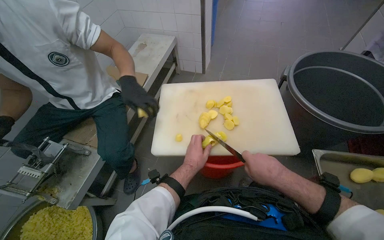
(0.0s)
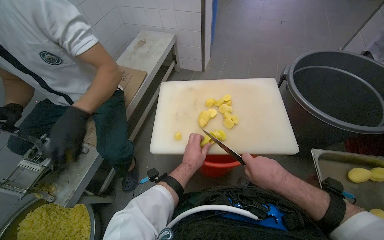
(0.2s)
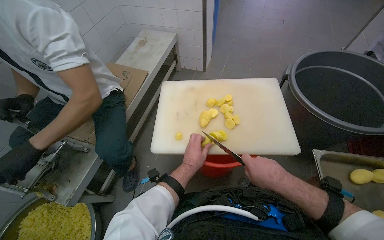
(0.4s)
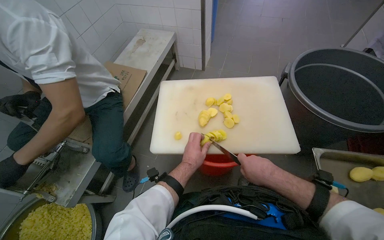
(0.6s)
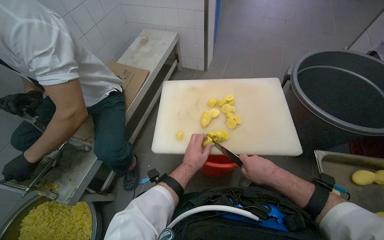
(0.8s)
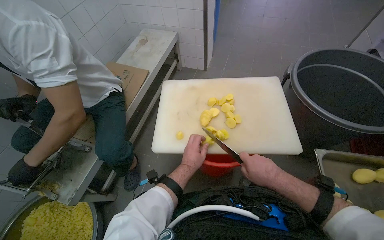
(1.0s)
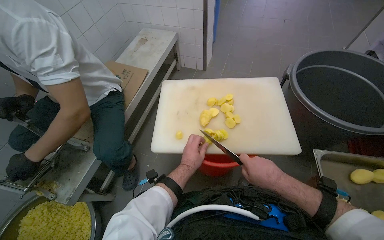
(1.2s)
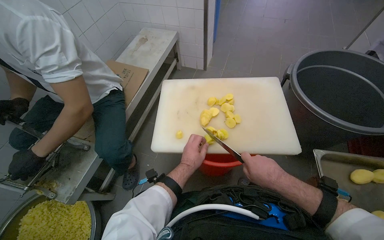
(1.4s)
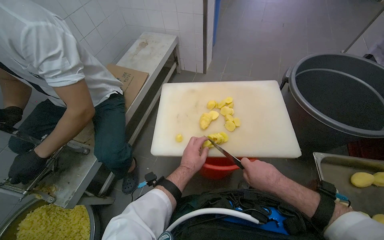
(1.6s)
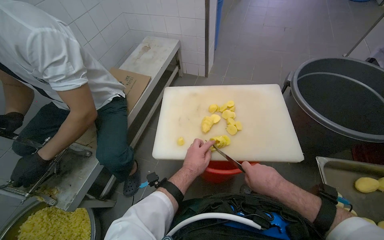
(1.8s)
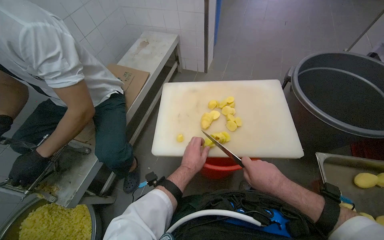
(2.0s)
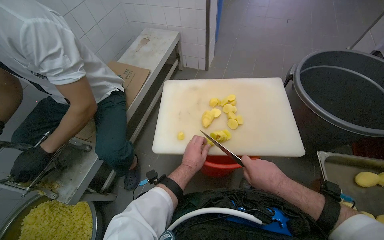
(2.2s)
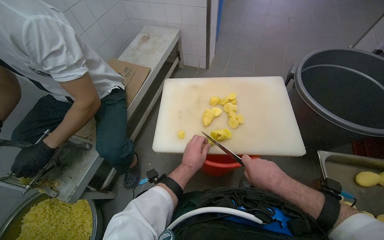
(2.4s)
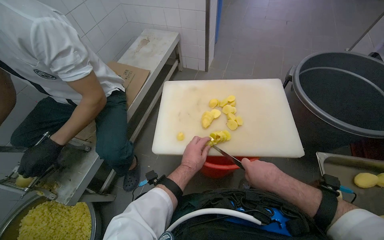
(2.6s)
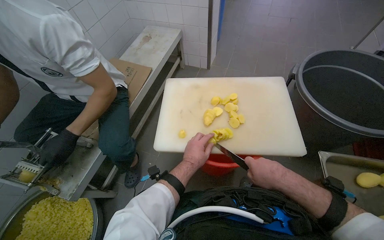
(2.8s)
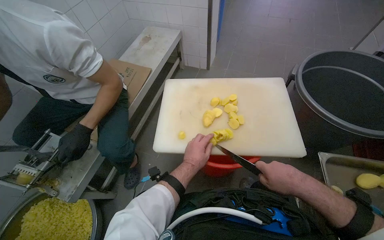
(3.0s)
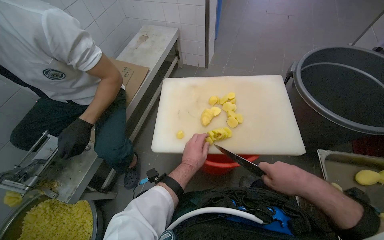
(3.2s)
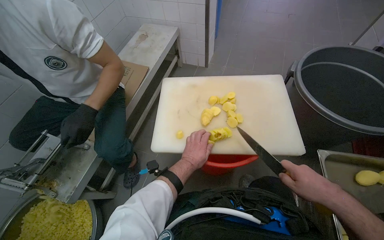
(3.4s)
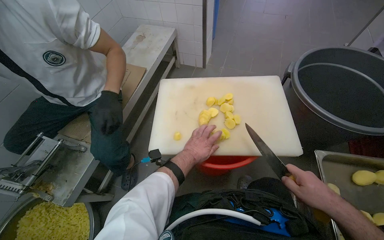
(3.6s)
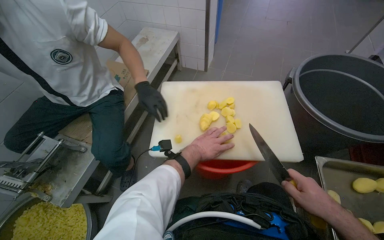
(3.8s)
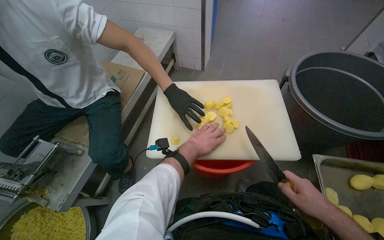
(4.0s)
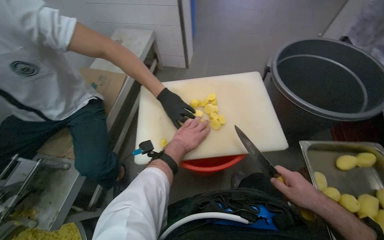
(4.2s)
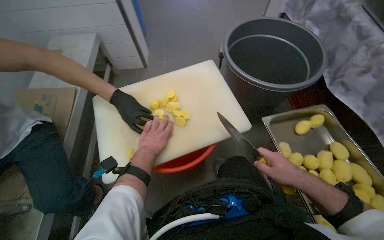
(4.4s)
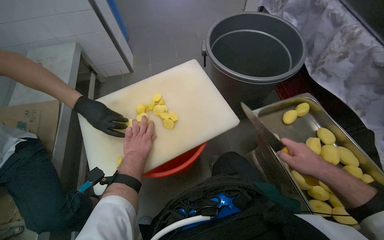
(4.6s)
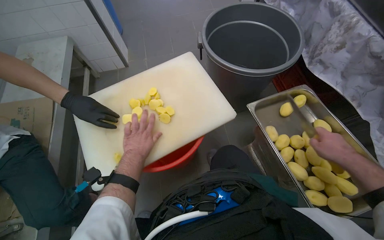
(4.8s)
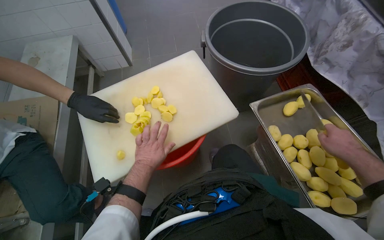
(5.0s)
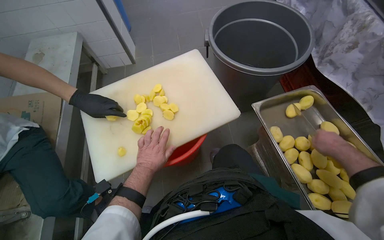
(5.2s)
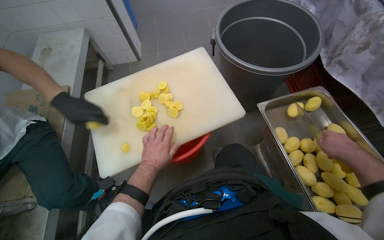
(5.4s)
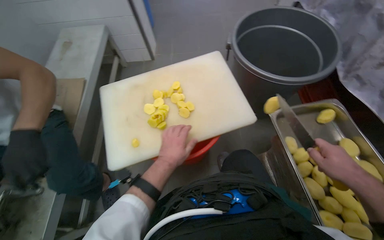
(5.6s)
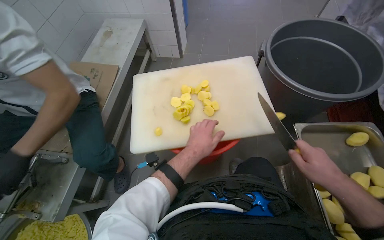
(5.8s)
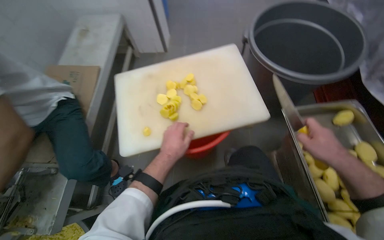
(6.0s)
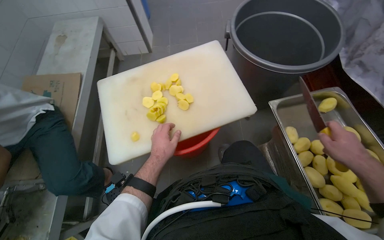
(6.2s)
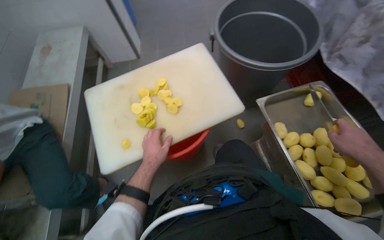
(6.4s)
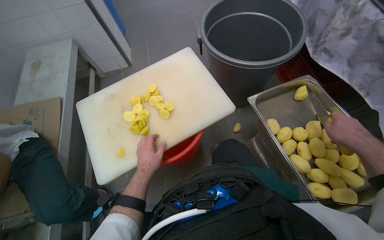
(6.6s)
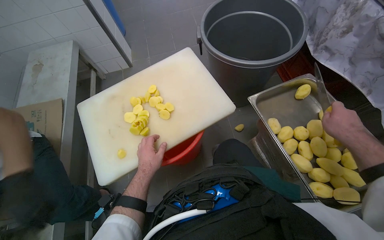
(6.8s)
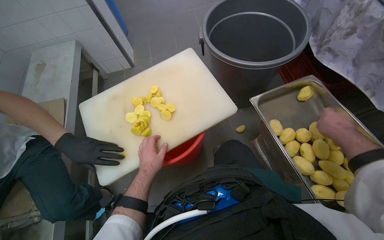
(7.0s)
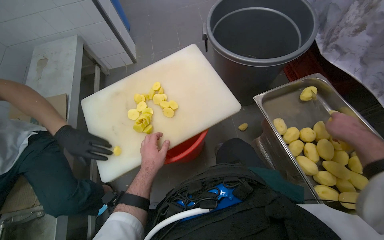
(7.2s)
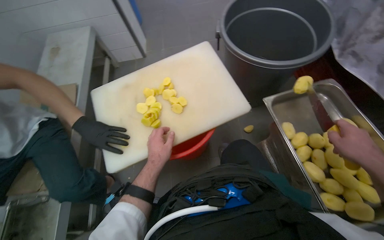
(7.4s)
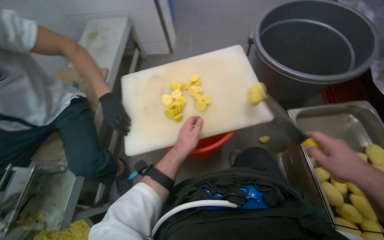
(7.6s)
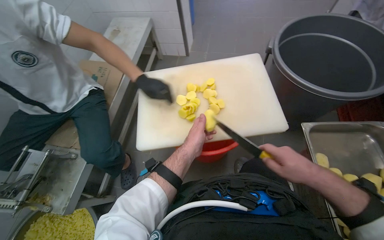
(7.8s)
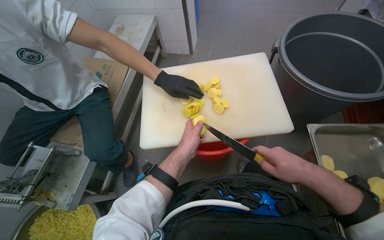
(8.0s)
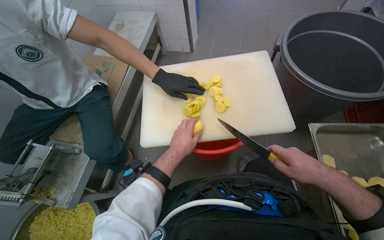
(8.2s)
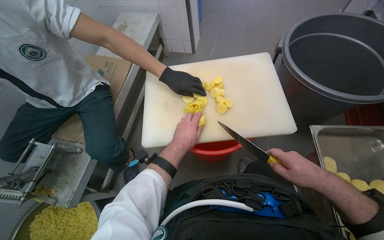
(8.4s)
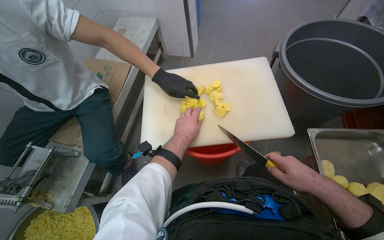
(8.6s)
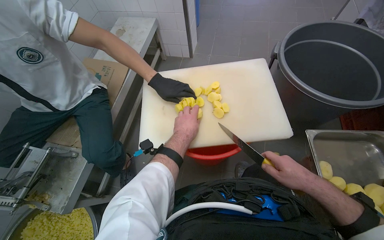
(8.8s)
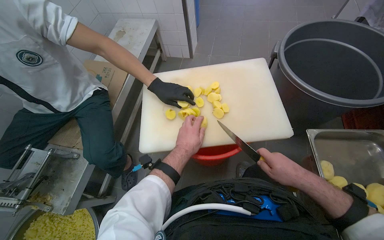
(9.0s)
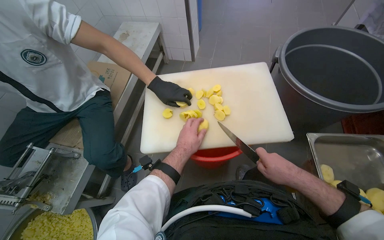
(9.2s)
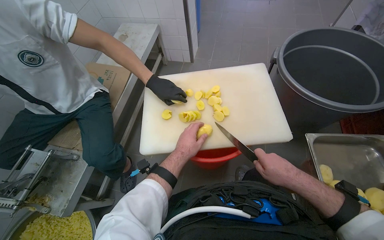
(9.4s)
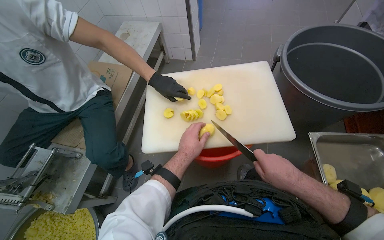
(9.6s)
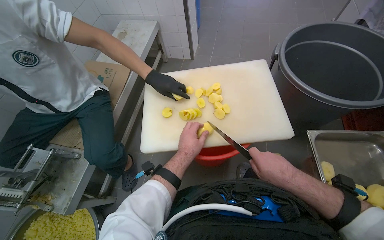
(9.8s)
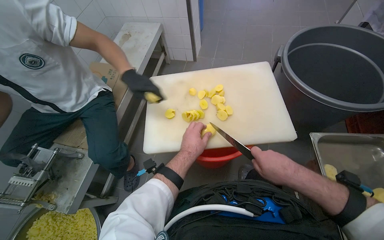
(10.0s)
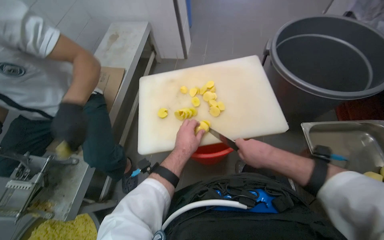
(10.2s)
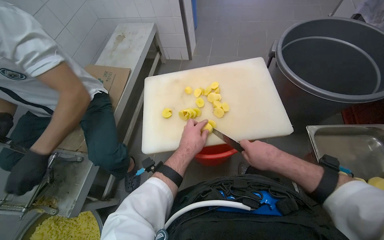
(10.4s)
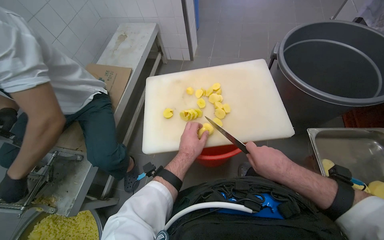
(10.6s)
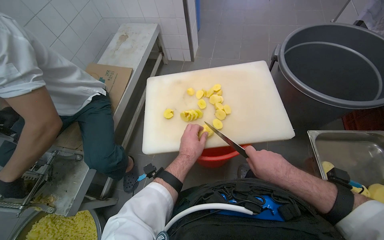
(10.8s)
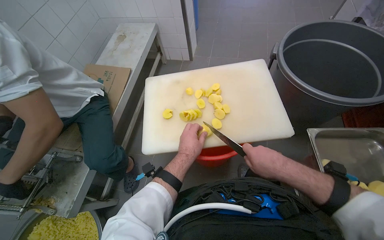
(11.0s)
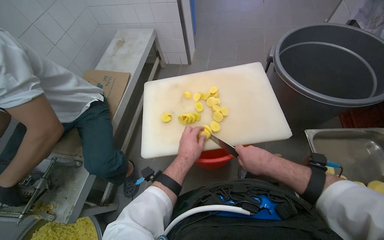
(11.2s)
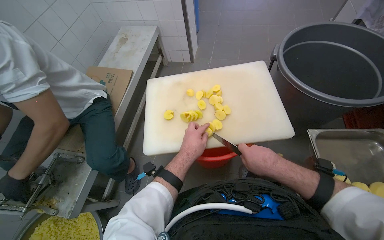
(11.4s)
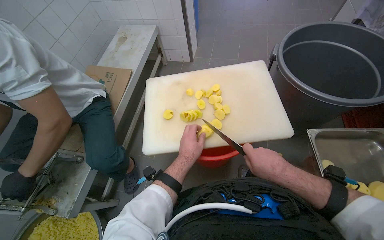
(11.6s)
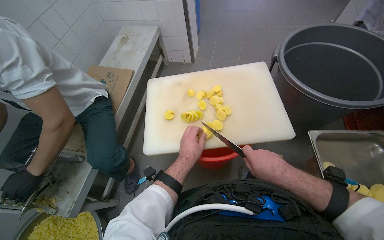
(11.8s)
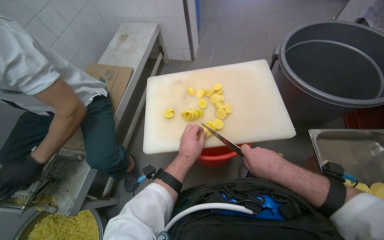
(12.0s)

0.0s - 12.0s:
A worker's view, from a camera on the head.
Job: preparing food.
The whole recording: Slicing potatoes on cutting board. The worker slices peeled potatoes on a white cutting board with a knife.
0.0s - 3.0s: The hands work in one place, with small movements.
3.0s - 4.4s: The head rotates roughly 25 degrees to the right.
7.6s - 9.0s: The right hand moves to the left, some 15 cm.
9.0s - 12.0s: The hands make small movements and keep their place.

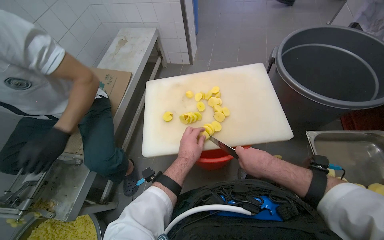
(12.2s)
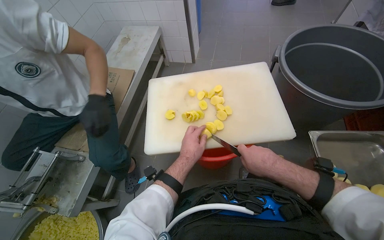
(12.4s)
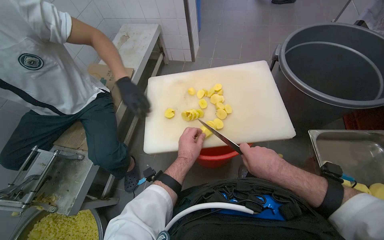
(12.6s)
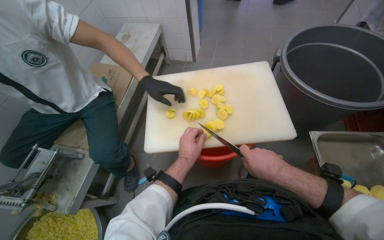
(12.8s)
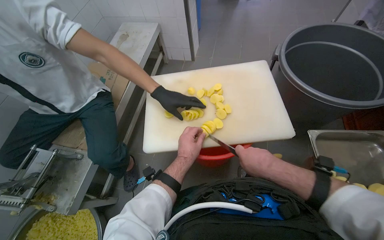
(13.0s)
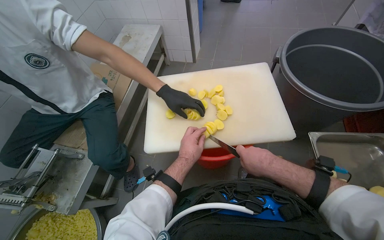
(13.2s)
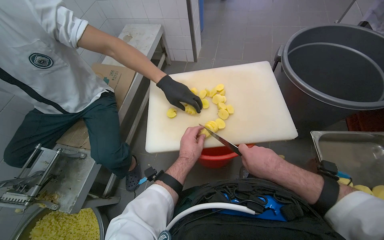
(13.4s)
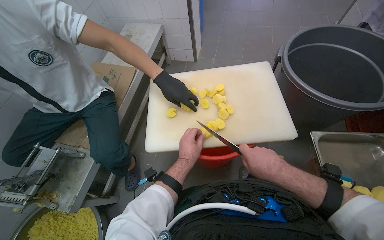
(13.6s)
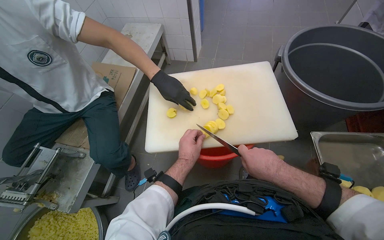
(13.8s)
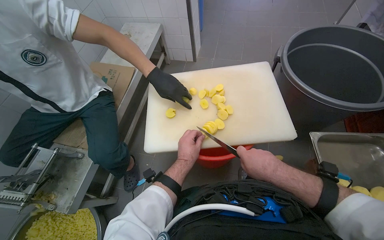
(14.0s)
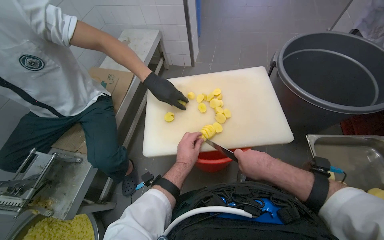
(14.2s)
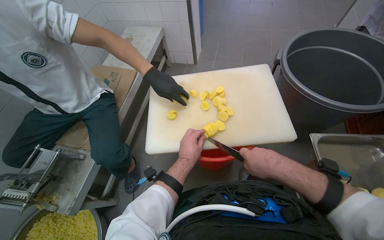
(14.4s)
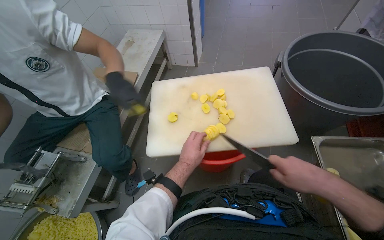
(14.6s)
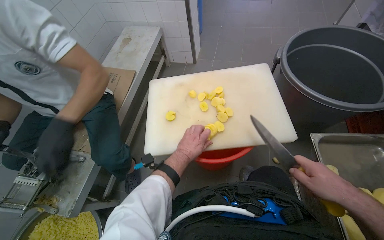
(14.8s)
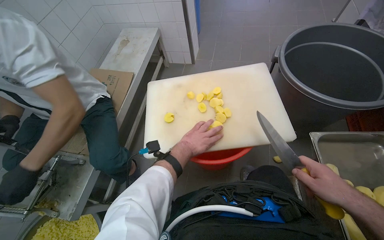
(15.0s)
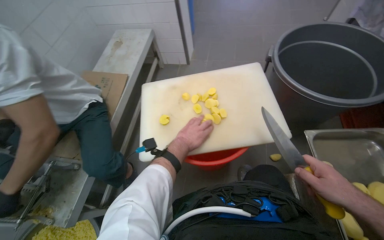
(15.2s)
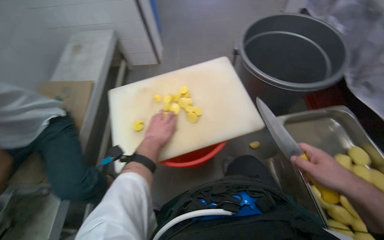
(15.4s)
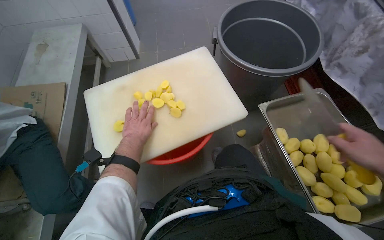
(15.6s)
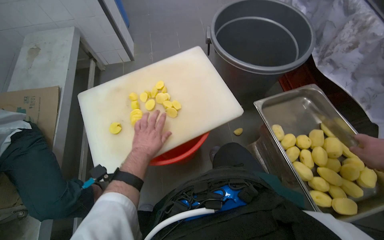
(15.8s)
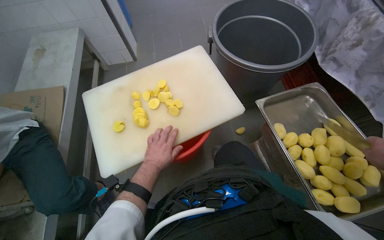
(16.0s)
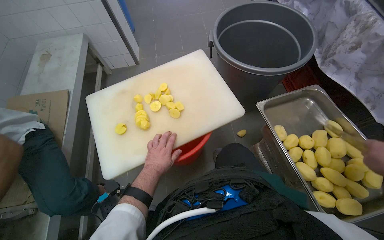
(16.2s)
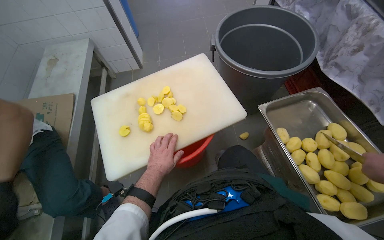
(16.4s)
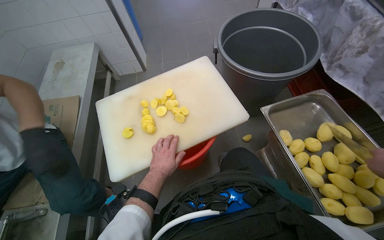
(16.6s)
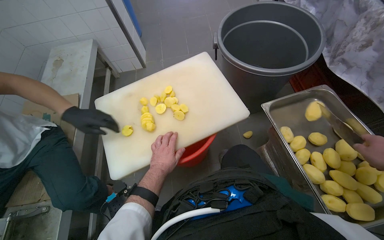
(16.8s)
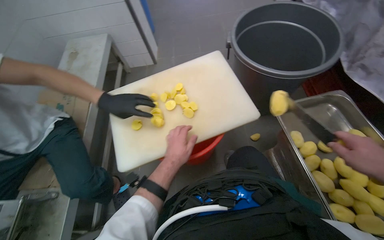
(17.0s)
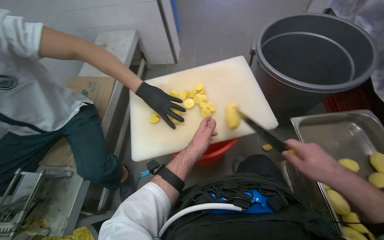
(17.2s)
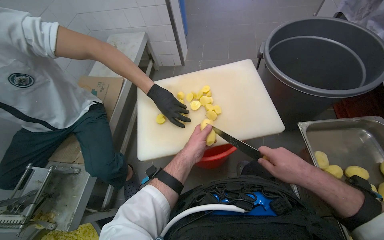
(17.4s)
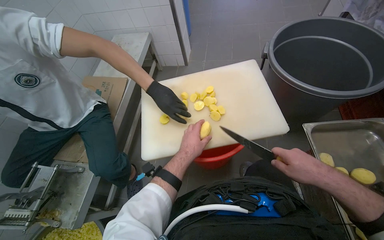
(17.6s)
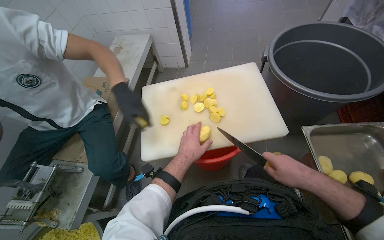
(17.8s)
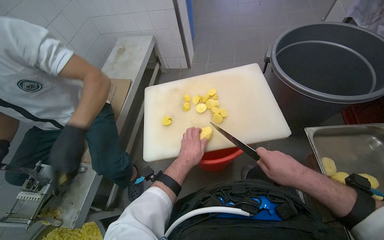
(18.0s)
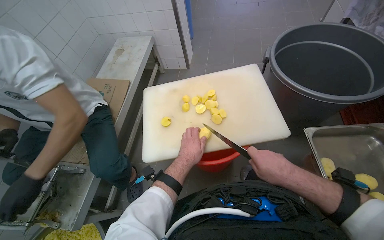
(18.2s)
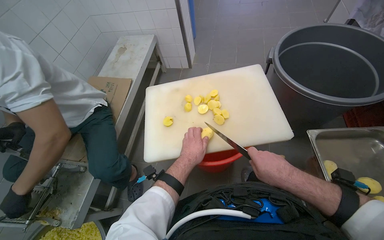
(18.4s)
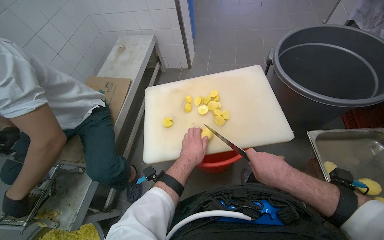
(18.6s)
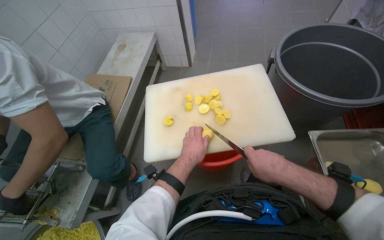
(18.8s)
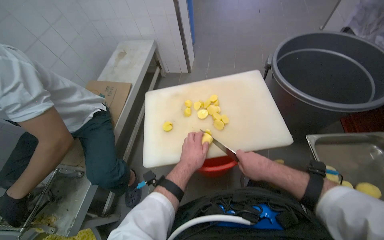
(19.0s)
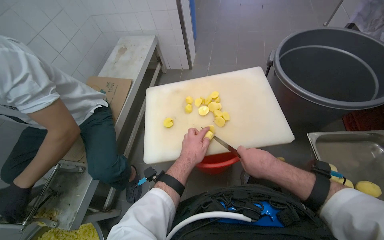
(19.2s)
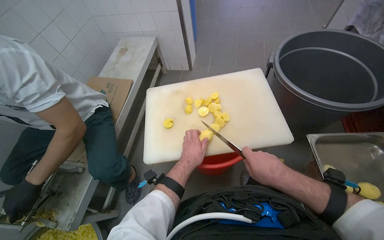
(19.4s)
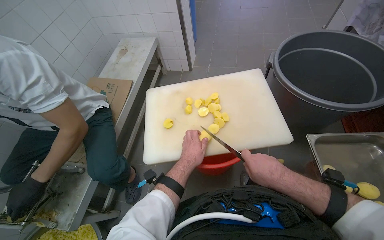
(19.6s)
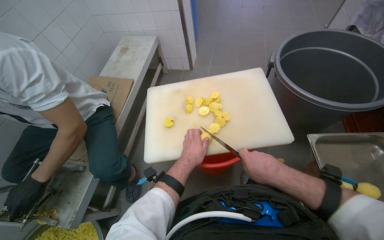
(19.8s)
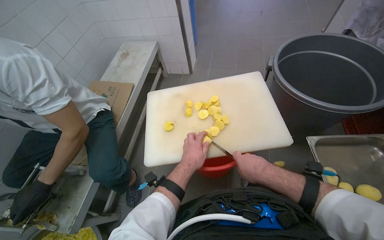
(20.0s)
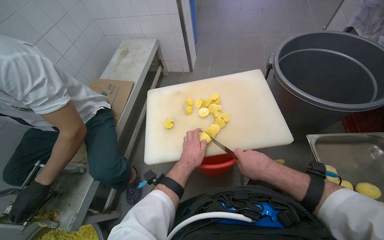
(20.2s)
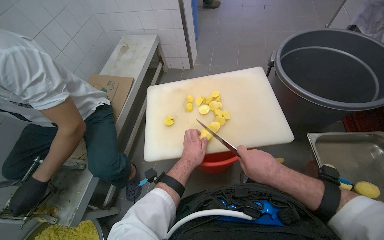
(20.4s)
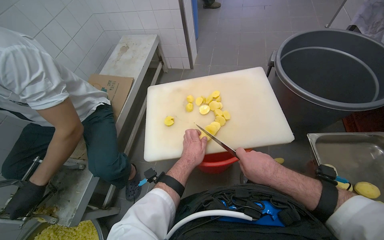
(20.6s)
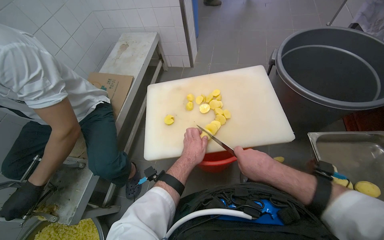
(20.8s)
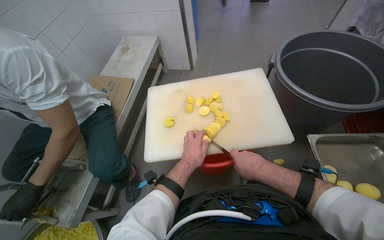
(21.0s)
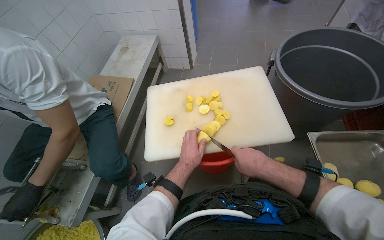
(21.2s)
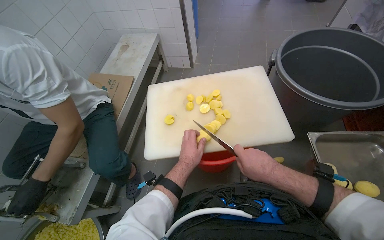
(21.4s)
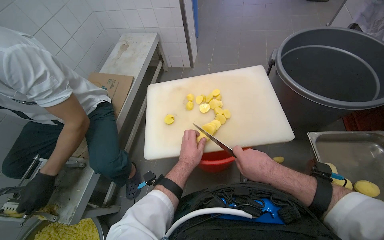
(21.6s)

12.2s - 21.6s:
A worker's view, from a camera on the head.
Job: preparing food.
The whole recording: Slicing potatoes on cutting board. The worker slices peeled potatoes on a white cutting board with a knife.
12.2s - 13.8s: The hands are busy where they are.
13.8s - 15.4s: The right hand shifts roughly 20 cm to the right, while the left hand travels up the picture by roughly 10 cm.
15.4s - 17.0s: The left hand moves to the right, approximately 10 cm.
18.4s - 21.6s: The hands stay close to where they were, moving slightly.
